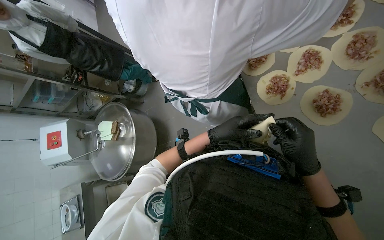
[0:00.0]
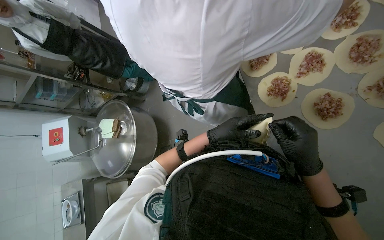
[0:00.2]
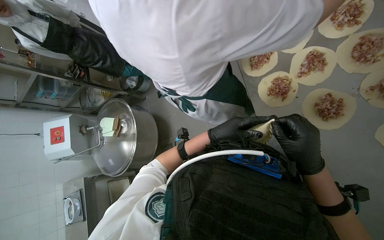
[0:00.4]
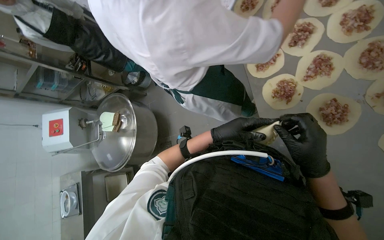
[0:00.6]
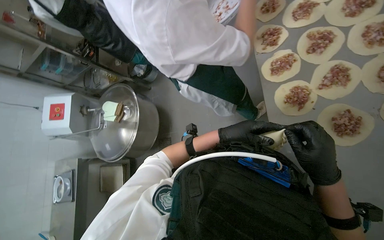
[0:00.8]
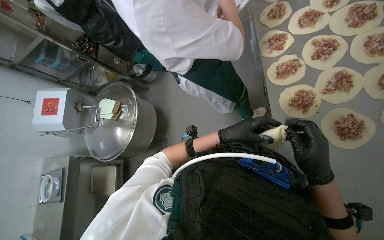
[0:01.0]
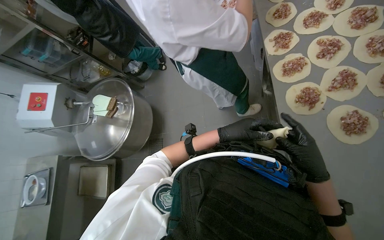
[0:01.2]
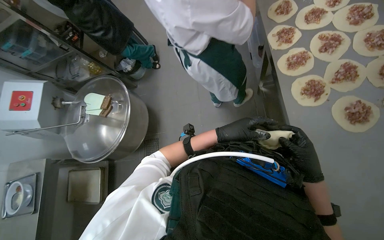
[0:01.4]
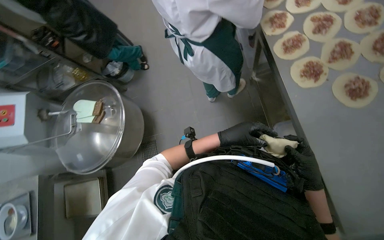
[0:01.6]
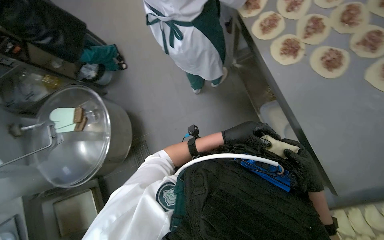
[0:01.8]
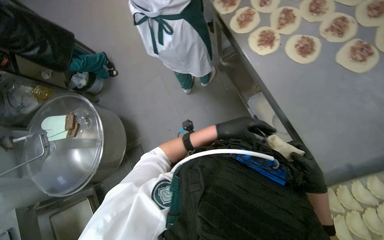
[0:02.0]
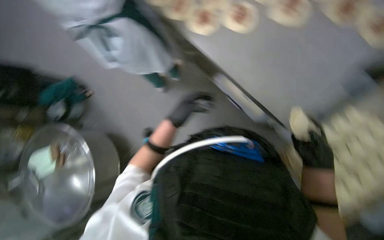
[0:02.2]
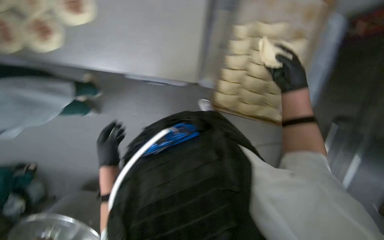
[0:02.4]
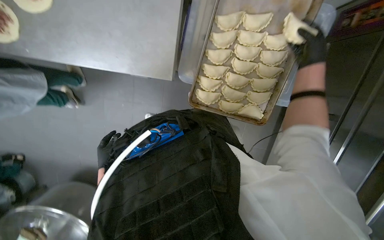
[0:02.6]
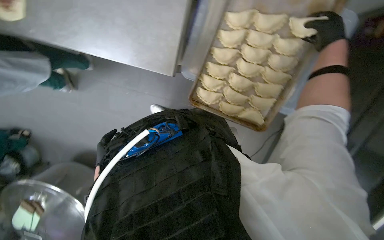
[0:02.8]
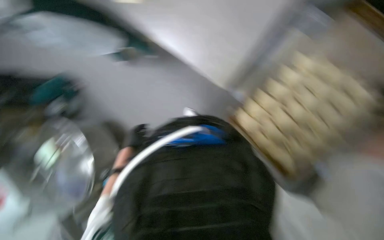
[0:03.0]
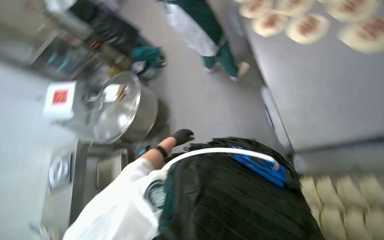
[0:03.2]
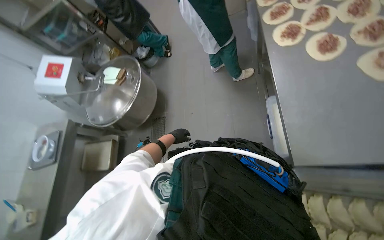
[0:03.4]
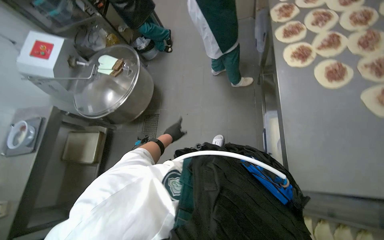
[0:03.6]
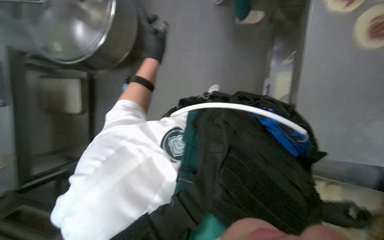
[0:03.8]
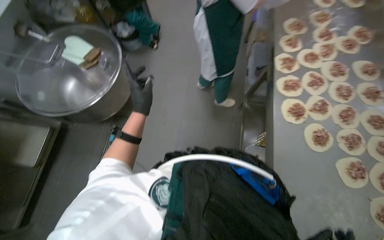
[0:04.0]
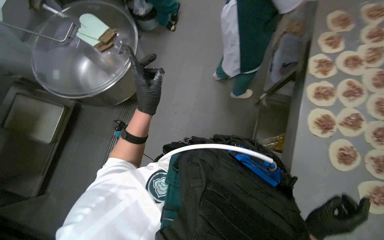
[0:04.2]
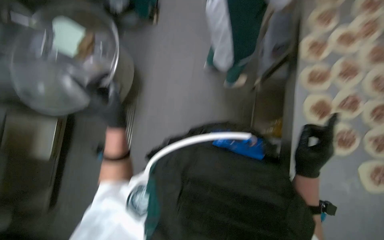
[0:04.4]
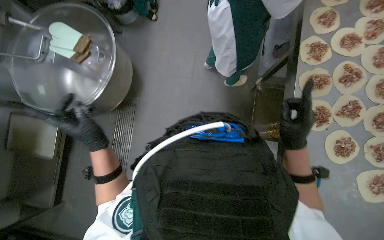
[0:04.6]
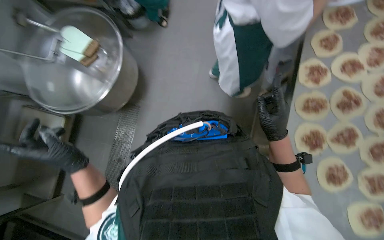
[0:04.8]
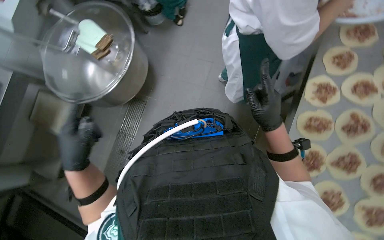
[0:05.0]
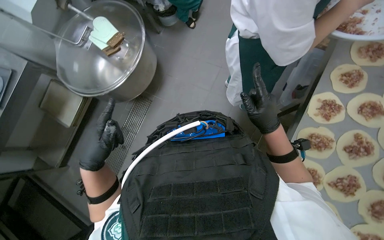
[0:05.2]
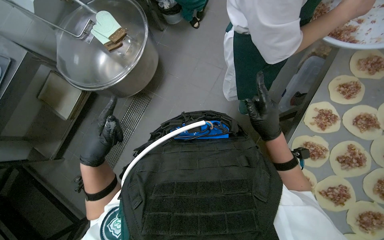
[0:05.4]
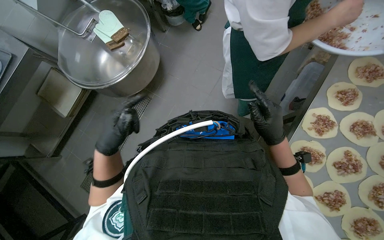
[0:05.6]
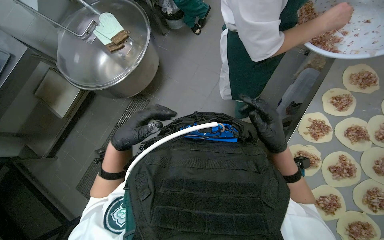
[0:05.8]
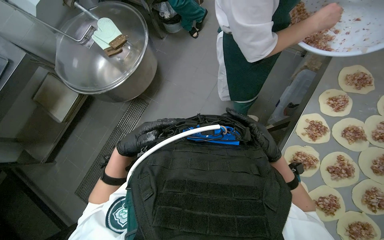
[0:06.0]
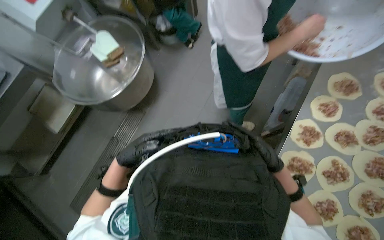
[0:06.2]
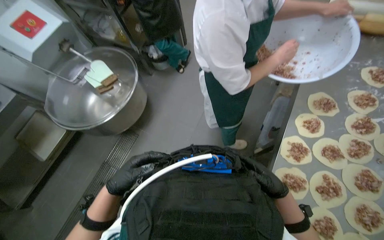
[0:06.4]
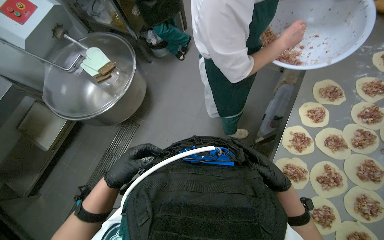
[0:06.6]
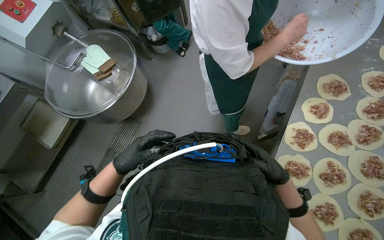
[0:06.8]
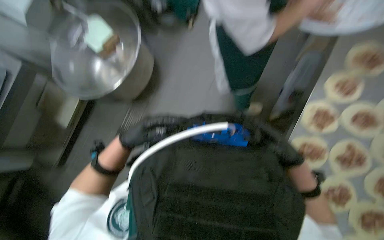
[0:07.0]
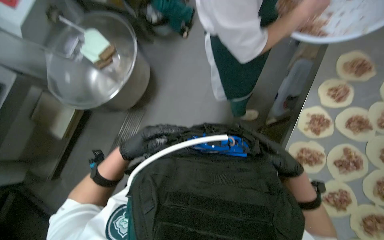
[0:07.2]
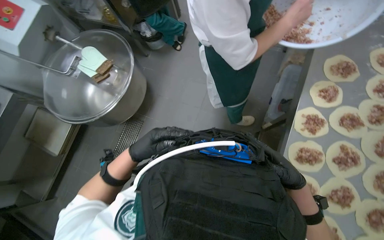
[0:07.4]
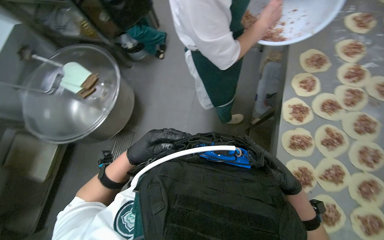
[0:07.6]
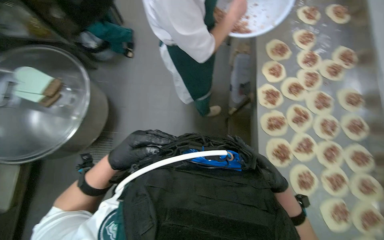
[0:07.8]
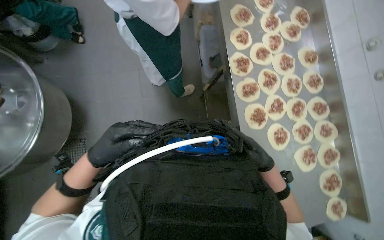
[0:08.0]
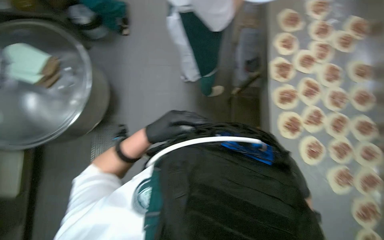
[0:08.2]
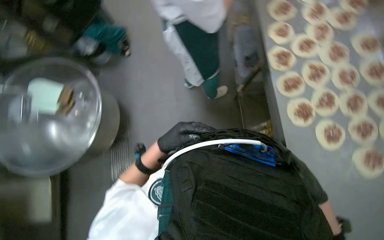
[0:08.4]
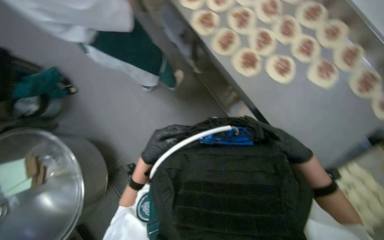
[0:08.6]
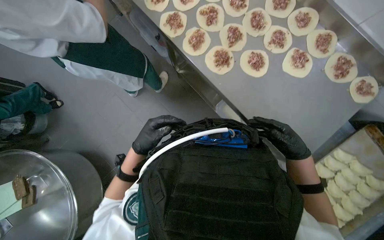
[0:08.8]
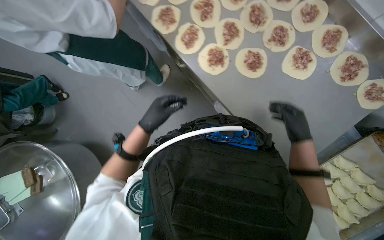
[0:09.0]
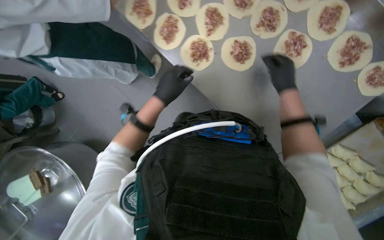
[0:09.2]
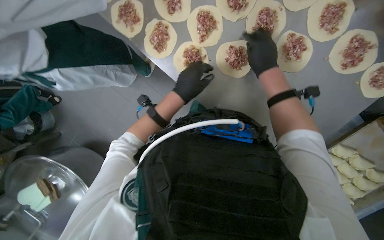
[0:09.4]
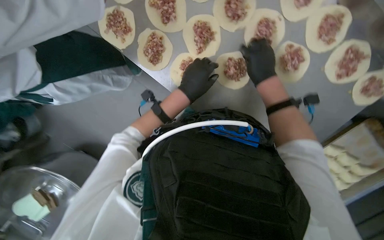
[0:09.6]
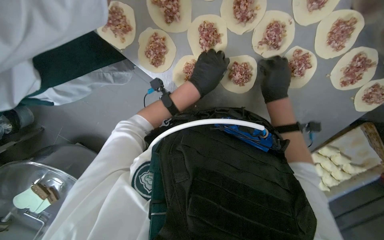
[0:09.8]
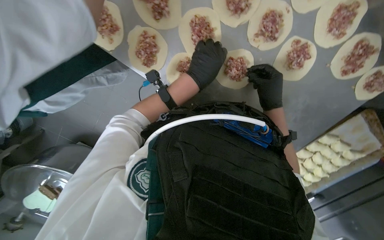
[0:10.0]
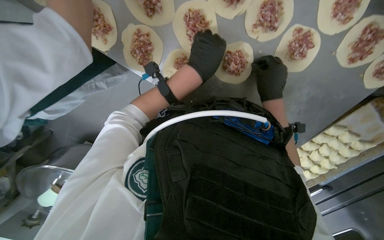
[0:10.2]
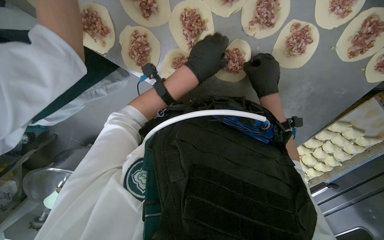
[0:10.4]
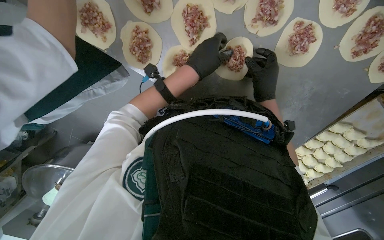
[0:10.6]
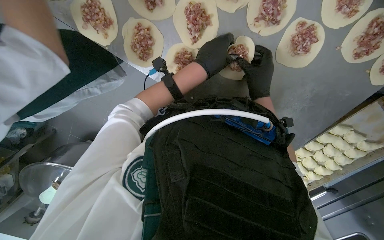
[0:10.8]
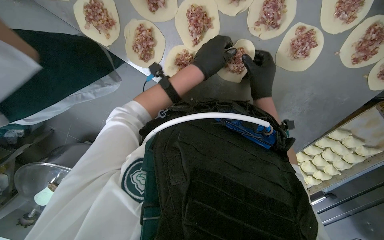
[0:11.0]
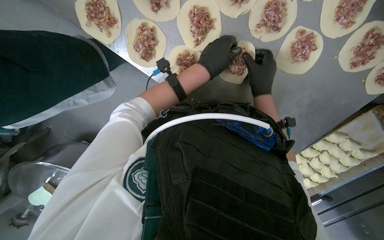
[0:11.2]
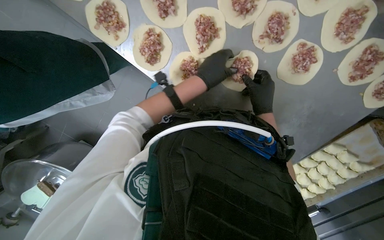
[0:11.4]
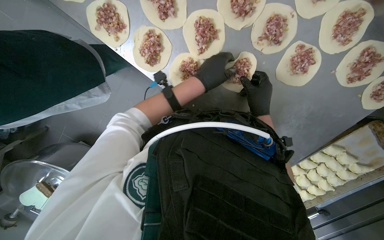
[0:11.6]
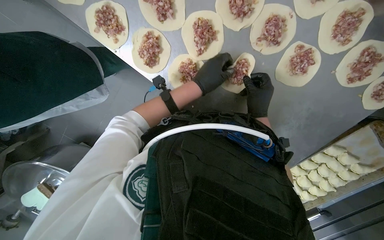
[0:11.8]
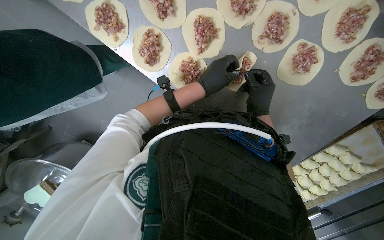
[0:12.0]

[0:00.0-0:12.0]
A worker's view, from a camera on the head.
Job: preparing food.
The whole recording: Folding meat-filled dough into dumplings. The worker folds dough circles filled with meat into dumplings and places them on a tray.
0:00.0 to 0:01.6: The right hand moves down the picture and farther from the camera, some 20 cm.
0:07.6 to 0:09.0: The scene rotates counterclockwise by about 55 degrees.
0:09.0 to 0:10.4: The camera is carried roughly 40 cm. The camera pitches downward, by roughly 25 degrees.
0:10.4 to 0:12.0: The hands are busy where they are.

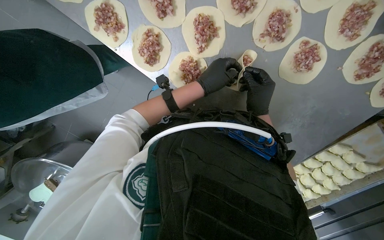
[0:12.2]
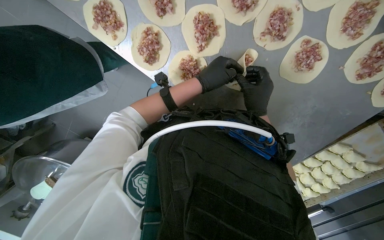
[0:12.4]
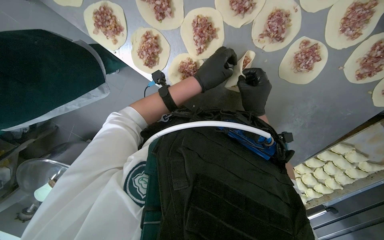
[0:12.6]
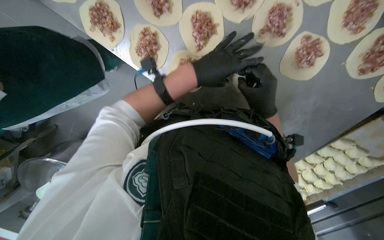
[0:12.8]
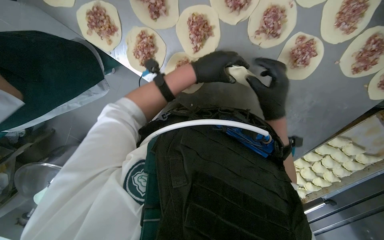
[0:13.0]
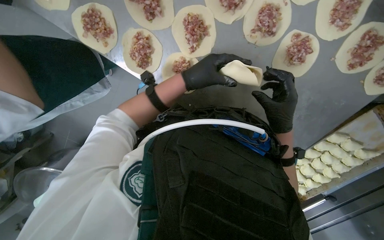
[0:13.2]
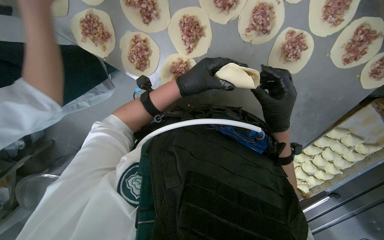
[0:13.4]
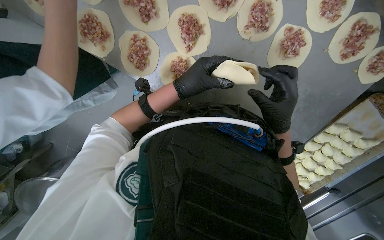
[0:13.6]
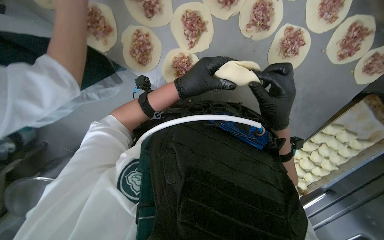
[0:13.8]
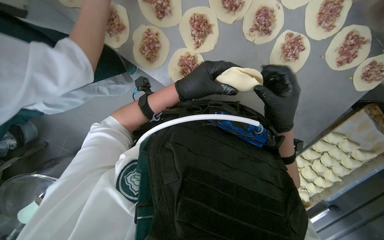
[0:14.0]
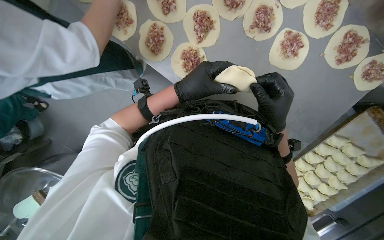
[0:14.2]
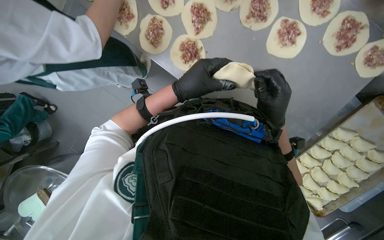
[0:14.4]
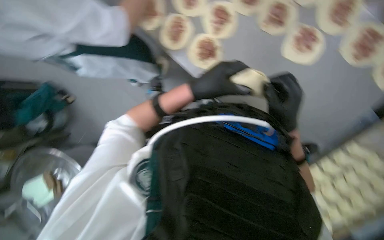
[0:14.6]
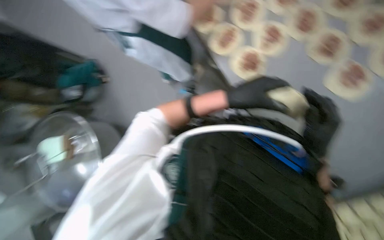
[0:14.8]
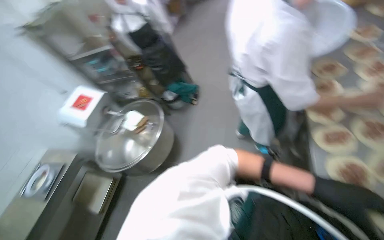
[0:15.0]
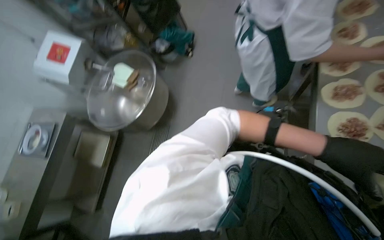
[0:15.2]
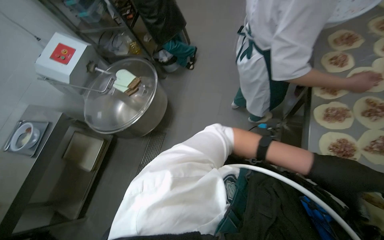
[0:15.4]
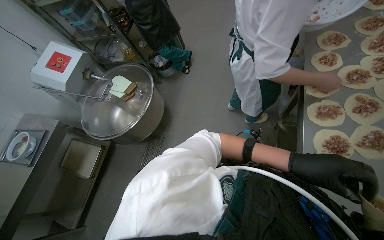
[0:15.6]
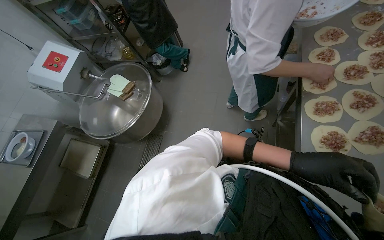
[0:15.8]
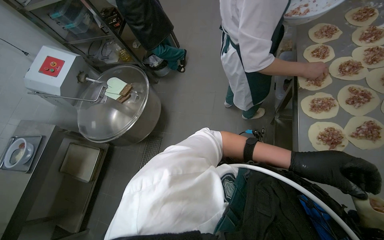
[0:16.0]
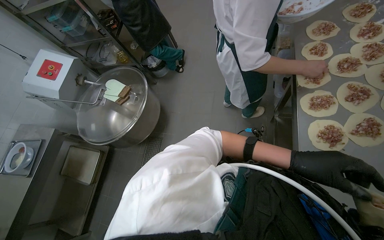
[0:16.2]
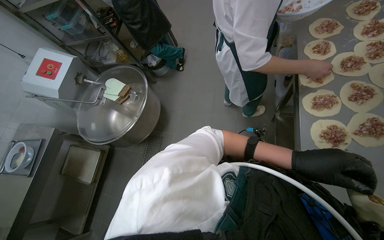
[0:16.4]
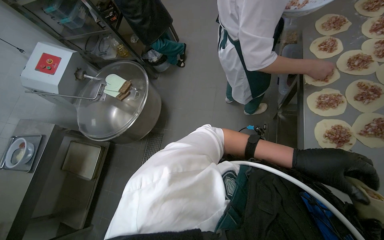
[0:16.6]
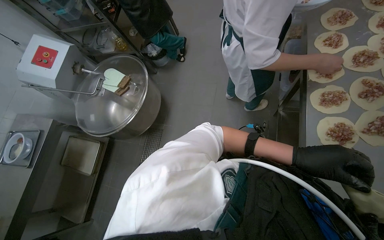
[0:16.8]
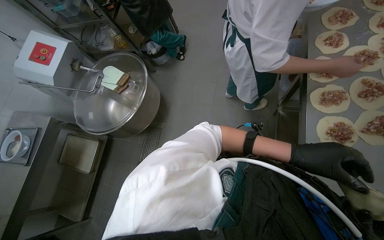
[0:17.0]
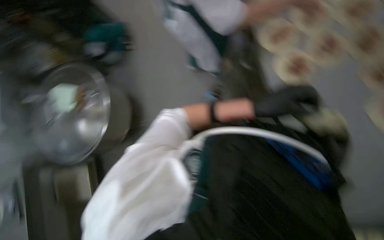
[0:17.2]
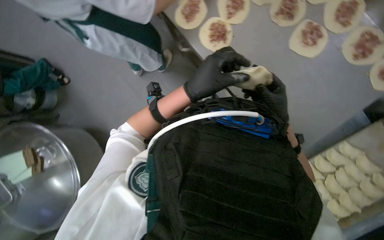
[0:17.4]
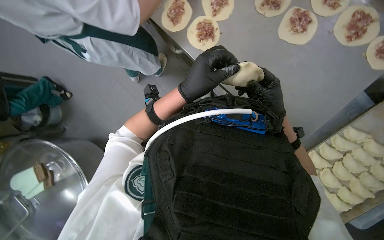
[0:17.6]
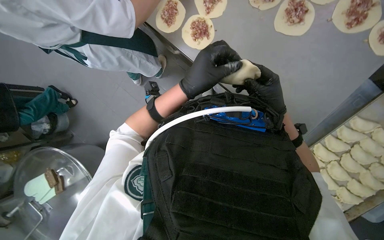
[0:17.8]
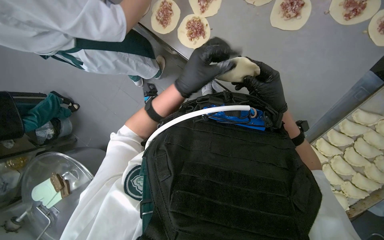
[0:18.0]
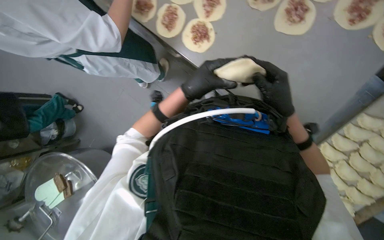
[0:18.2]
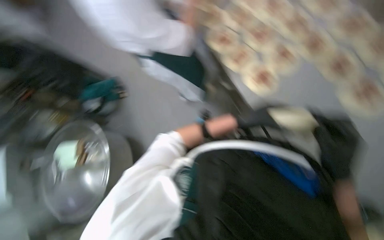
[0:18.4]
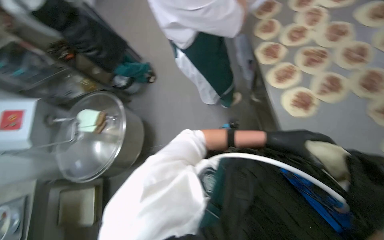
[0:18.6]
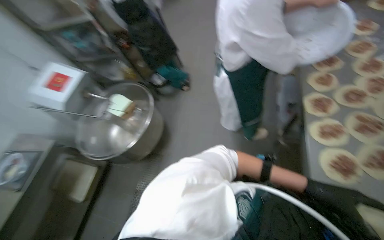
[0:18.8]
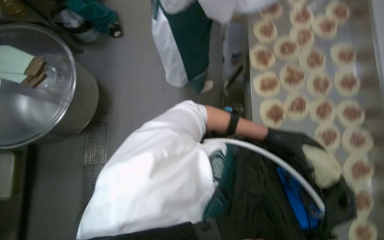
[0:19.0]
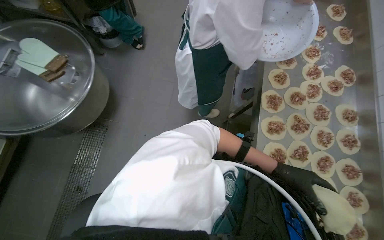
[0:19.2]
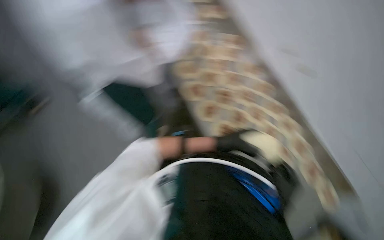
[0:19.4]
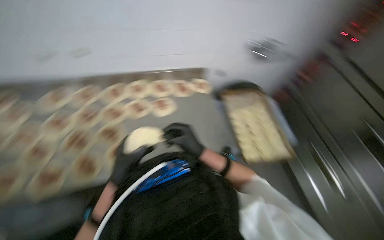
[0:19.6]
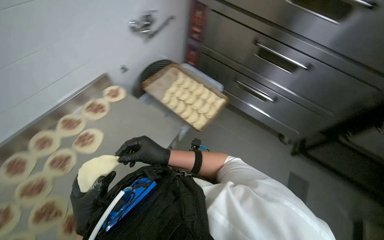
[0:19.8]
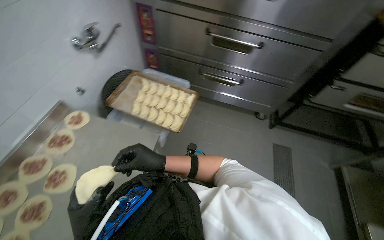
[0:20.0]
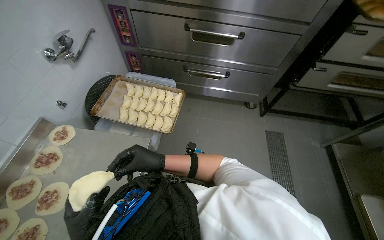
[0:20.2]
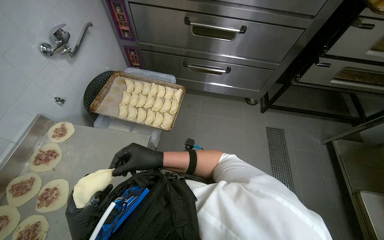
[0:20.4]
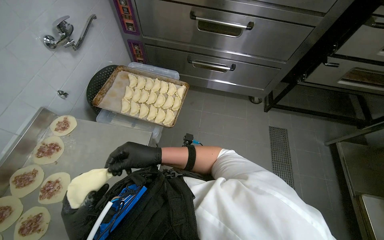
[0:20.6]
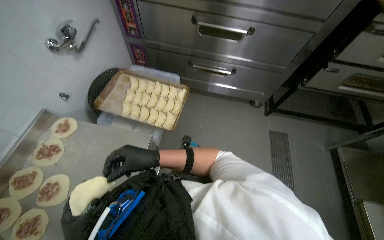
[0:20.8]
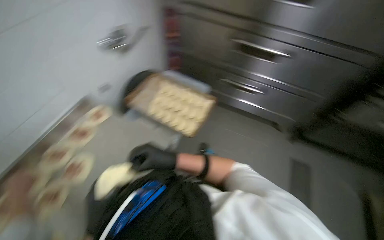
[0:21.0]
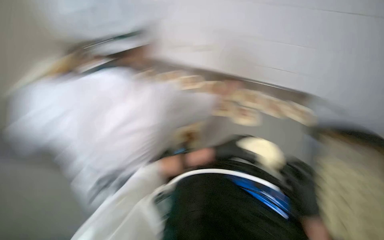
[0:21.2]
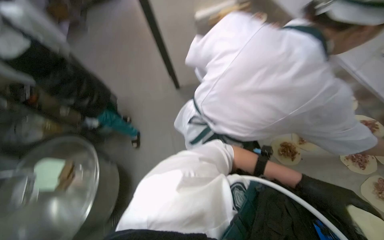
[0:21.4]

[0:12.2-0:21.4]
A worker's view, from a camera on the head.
Job: preparing food.
The whole recording: Folding meat-filled dough into dumplings. The worker folds dough circles filled with meat into dumplings and places them on a tray.
0:12.2 to 0:13.8: The right hand goes about 10 cm nearer to the camera.
0:13.8 to 0:15.2: The wearer looks approximately 35 degrees further to the left.
0:16.8 to 0:18.4: Everything in view rotates some 25 degrees counterclockwise.
0:18.4 to 0:19.8: The head rotates roughly 85 degrees to the right. The camera pitches downward, by about 15 degrees.
0:19.8 to 0:21.4: The wearer looks roughly 75 degrees further to the left.
